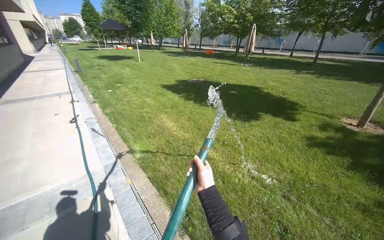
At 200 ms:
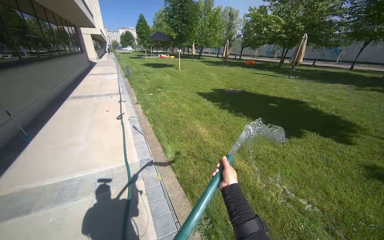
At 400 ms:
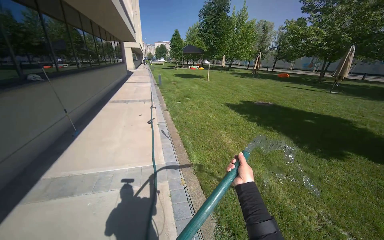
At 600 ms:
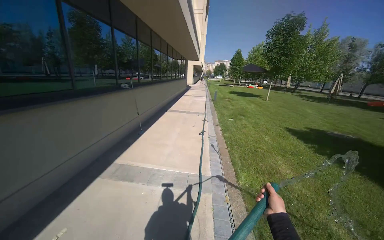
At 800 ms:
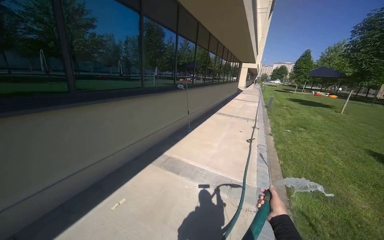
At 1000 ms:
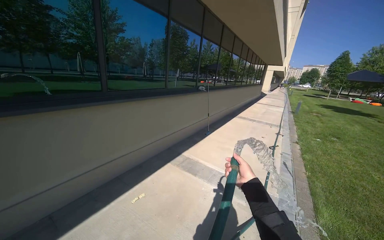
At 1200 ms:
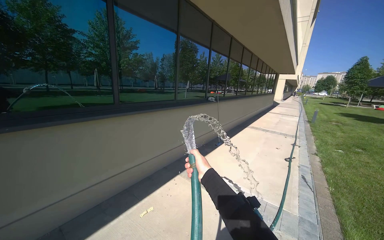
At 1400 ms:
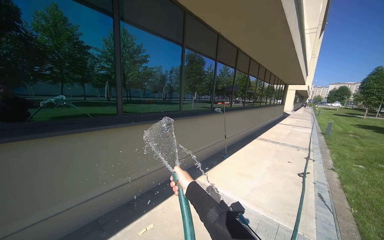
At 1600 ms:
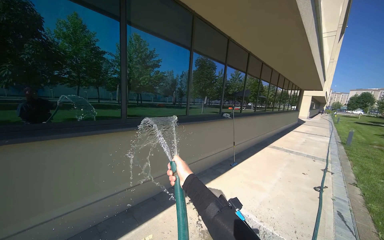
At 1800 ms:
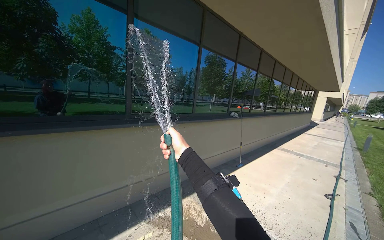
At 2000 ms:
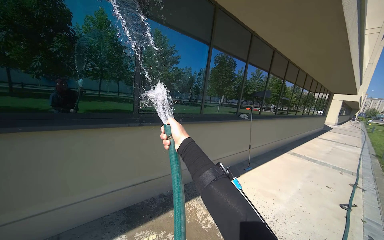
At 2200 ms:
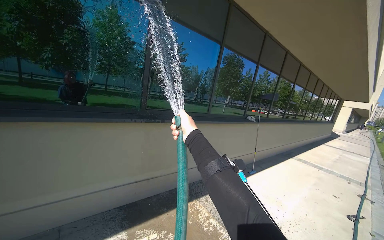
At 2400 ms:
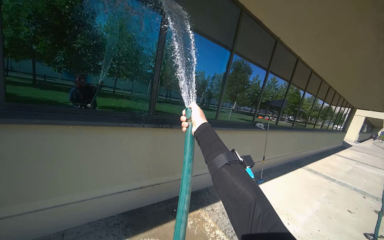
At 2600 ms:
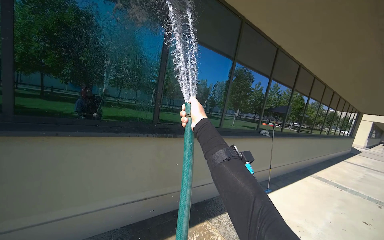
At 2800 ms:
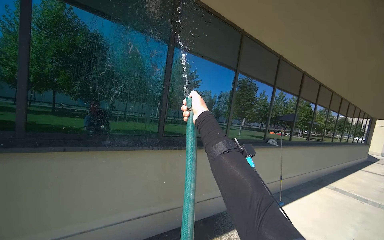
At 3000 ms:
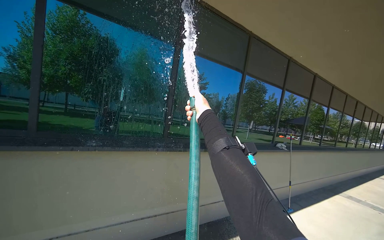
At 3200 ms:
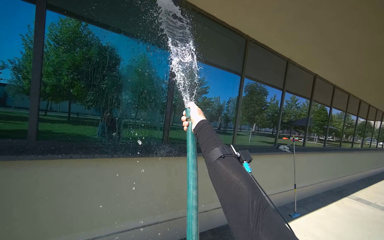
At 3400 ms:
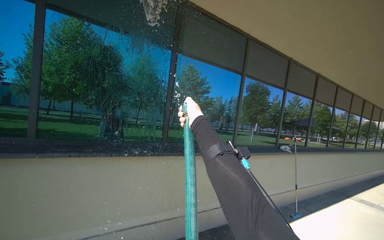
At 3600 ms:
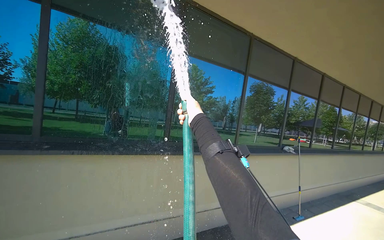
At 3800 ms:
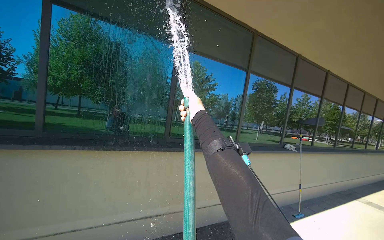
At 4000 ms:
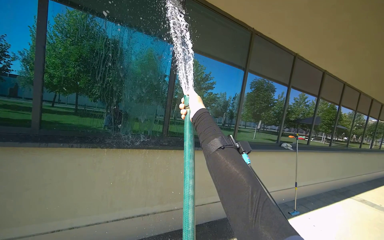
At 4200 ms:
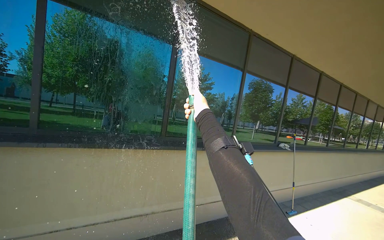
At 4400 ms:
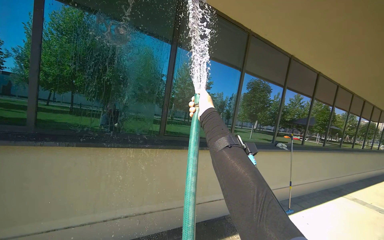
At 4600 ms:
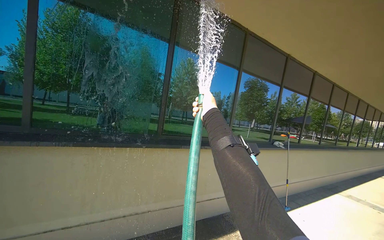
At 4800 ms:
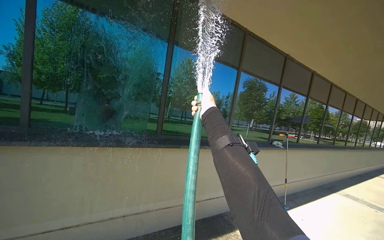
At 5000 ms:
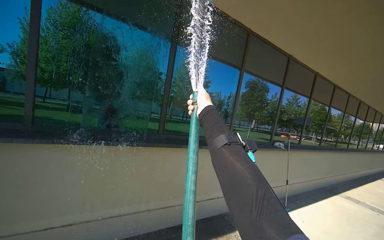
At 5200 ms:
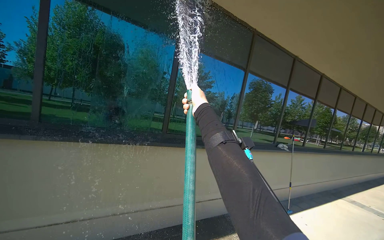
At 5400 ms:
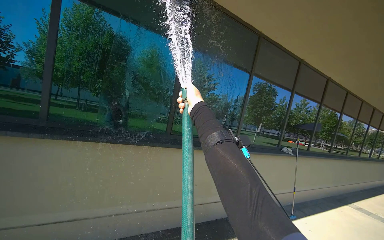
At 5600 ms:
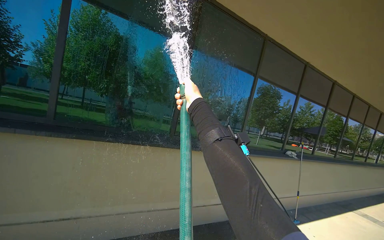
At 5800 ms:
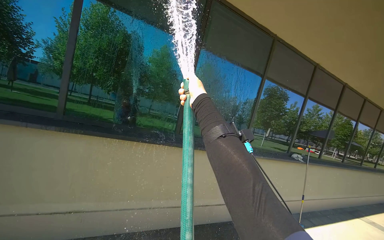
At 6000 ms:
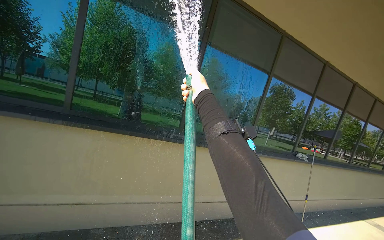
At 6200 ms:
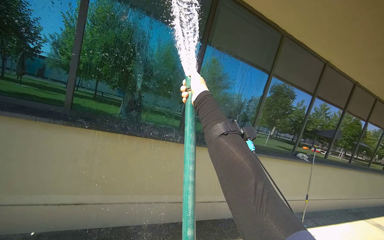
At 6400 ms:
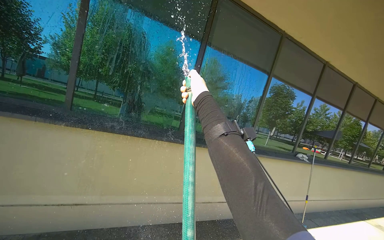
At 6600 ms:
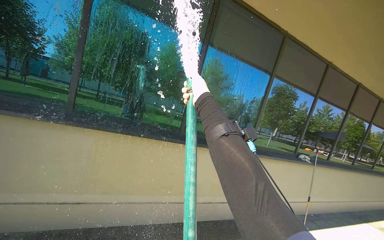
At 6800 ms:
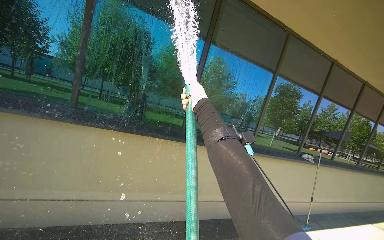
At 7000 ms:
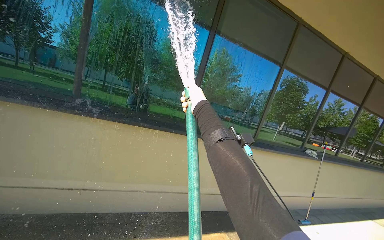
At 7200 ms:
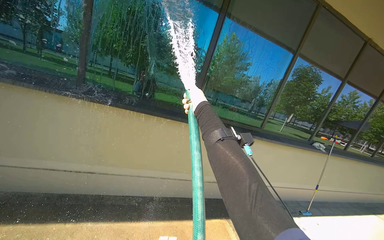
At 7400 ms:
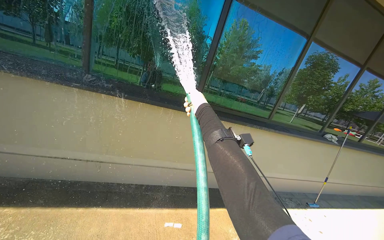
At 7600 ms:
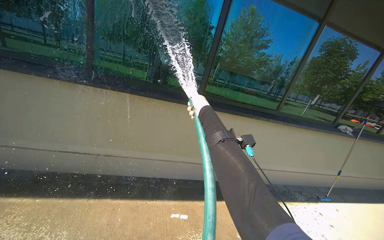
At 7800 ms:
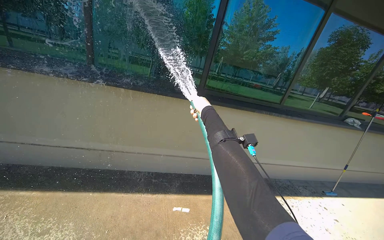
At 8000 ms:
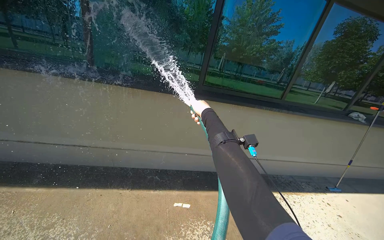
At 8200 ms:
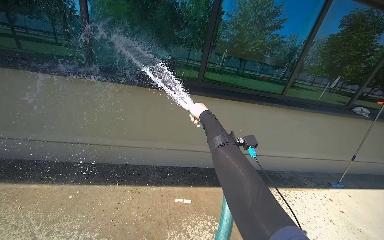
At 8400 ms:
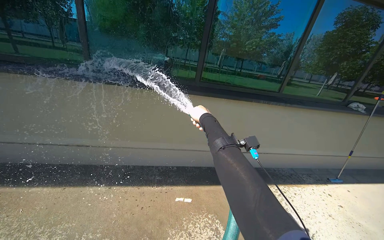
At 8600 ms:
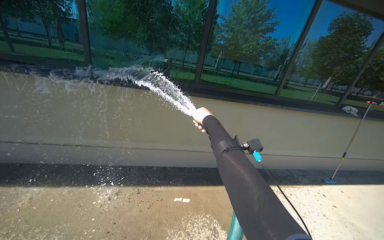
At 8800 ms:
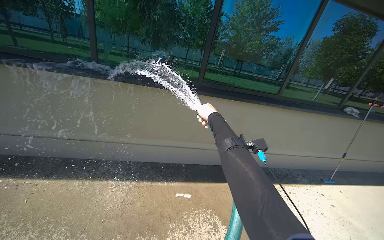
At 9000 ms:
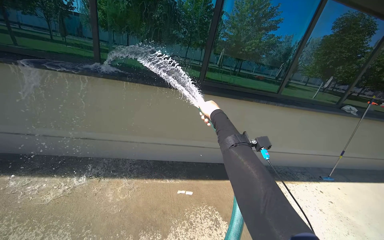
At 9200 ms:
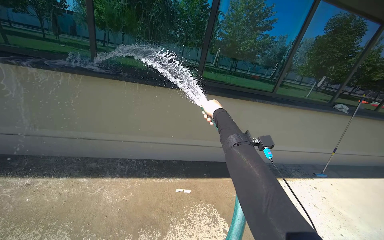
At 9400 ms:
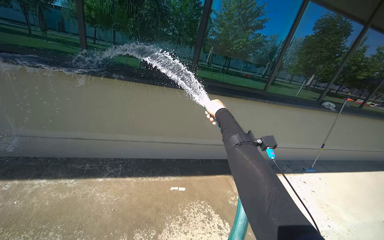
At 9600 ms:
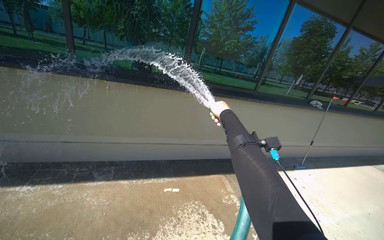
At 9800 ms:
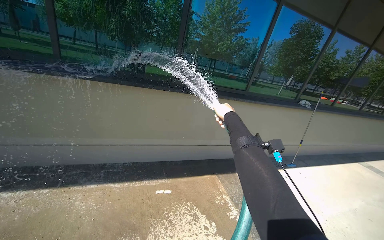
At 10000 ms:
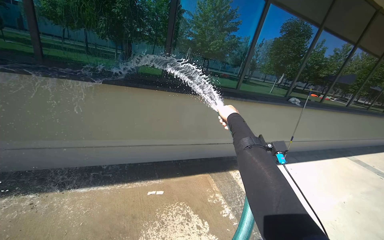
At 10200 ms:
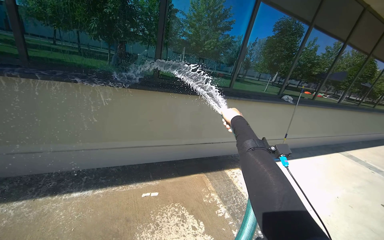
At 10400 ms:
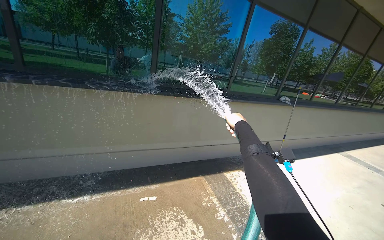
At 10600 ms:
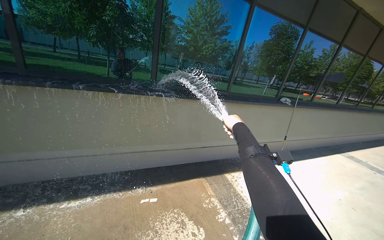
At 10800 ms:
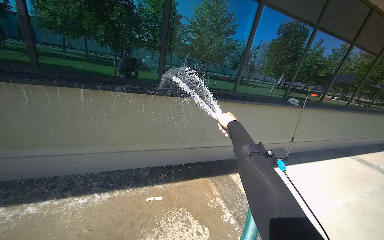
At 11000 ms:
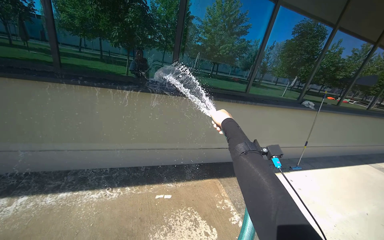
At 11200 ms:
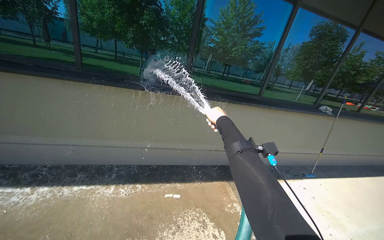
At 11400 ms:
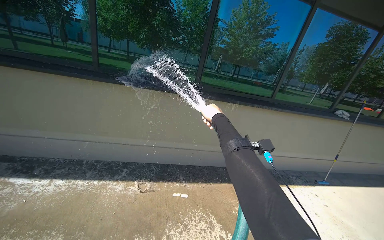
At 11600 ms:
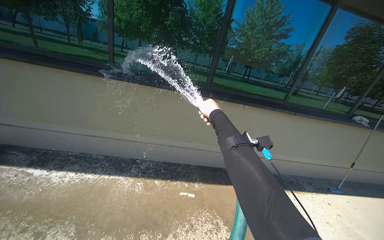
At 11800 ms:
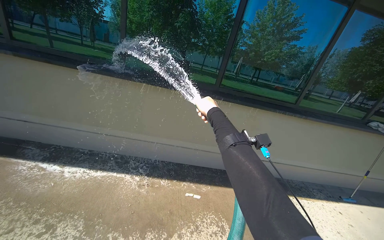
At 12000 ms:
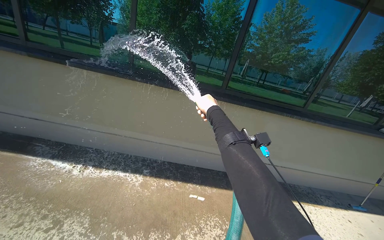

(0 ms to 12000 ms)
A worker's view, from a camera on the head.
Job: sweeping floor.
The whole recording: Rinsing Windows and Concrete Ground. The worker rinses the windows and the concrete ground next to the building with a water hose.
0 ms - 1600 ms: The wearer's head swings some 80 degrees to the left. The view tips upward by approximately 25 degrees.
1600 ms - 3000 ms: The camera sweeps to the left, by approximately 15 degrees. The right hand travels up the picture by about 40 cm.
6000 ms - 7600 ms: The view tips downward by approximately 15 degrees. The right hand travels farther from the camera by about 10 cm.
9000 ms - 10400 ms: The right hand moves to the right, approximately 35 cm.
10400 ms - 12000 ms: The head turns to the left by roughly 20 degrees. The right hand shifts some 50 cm to the left.

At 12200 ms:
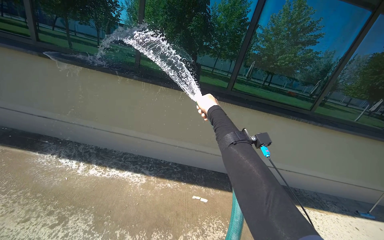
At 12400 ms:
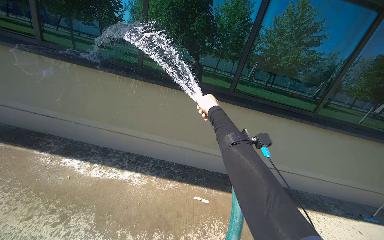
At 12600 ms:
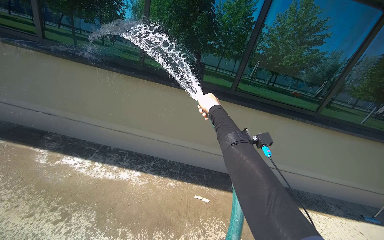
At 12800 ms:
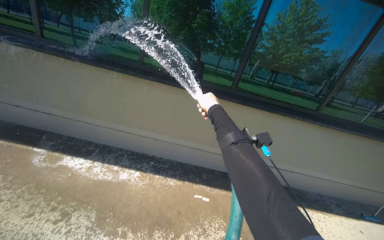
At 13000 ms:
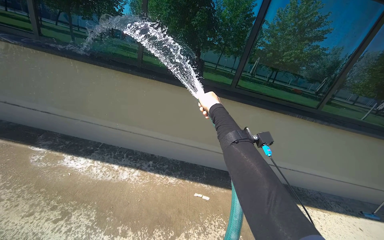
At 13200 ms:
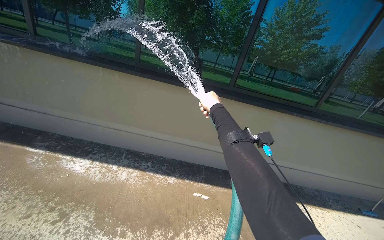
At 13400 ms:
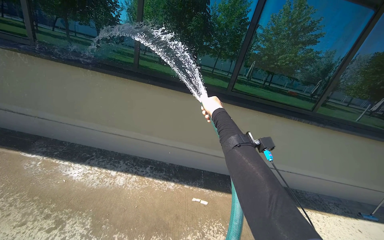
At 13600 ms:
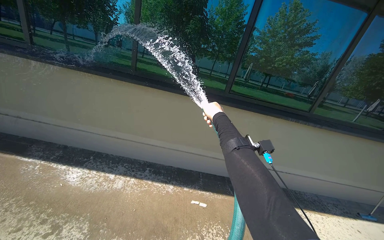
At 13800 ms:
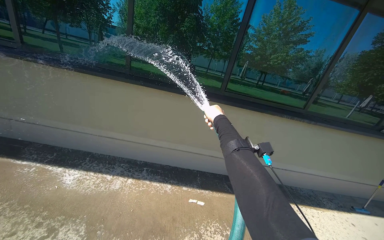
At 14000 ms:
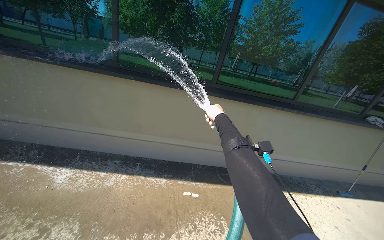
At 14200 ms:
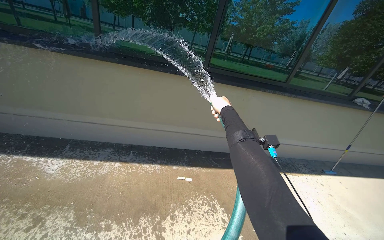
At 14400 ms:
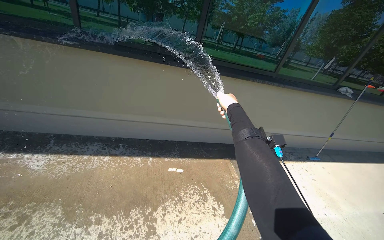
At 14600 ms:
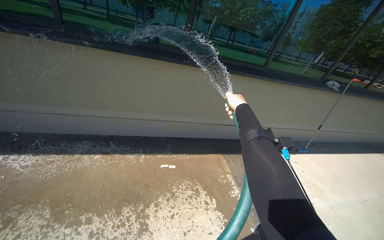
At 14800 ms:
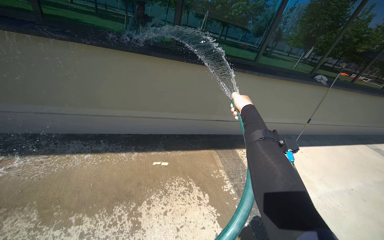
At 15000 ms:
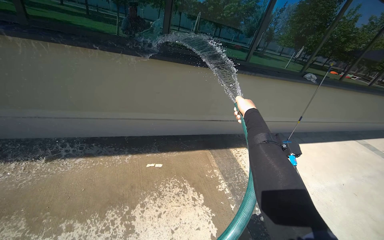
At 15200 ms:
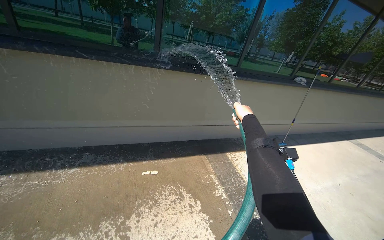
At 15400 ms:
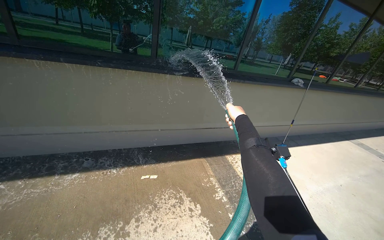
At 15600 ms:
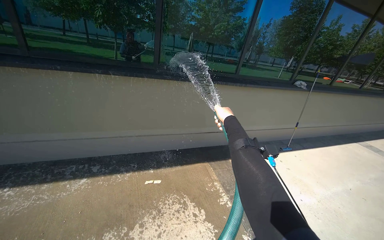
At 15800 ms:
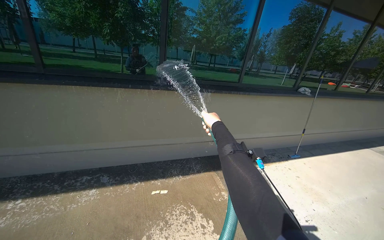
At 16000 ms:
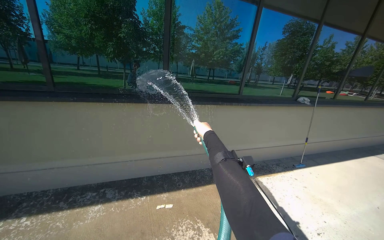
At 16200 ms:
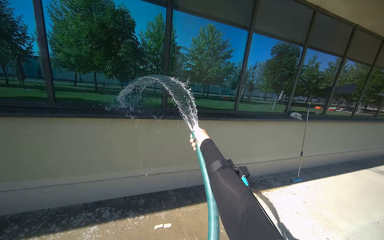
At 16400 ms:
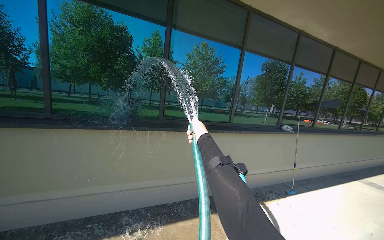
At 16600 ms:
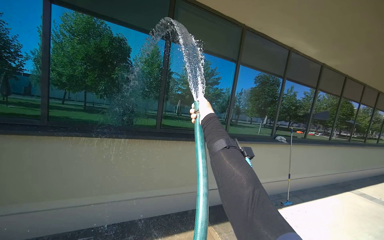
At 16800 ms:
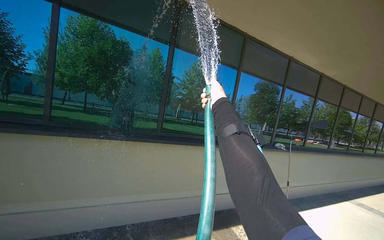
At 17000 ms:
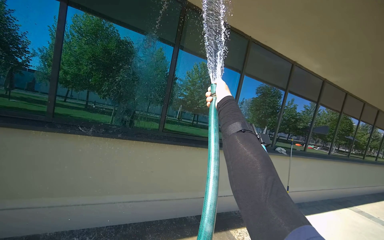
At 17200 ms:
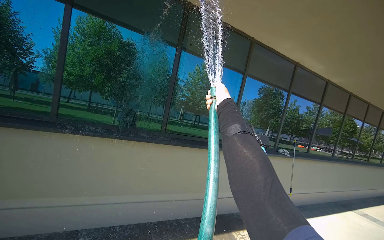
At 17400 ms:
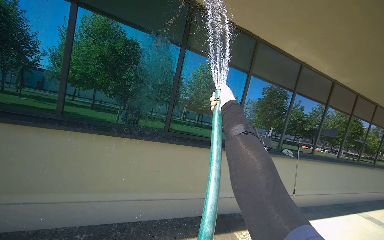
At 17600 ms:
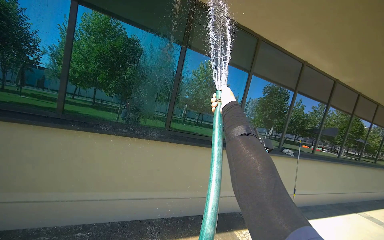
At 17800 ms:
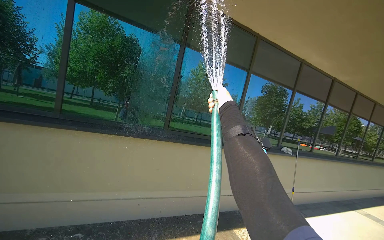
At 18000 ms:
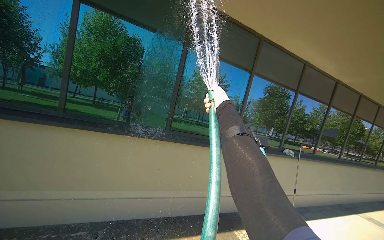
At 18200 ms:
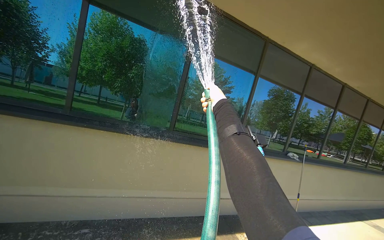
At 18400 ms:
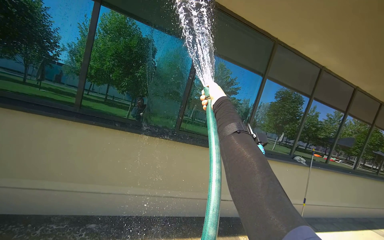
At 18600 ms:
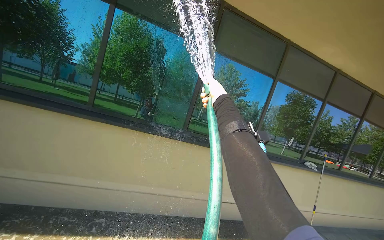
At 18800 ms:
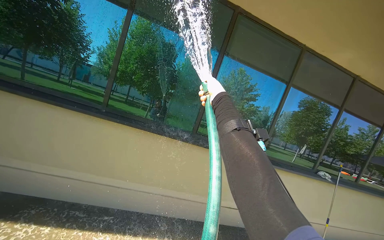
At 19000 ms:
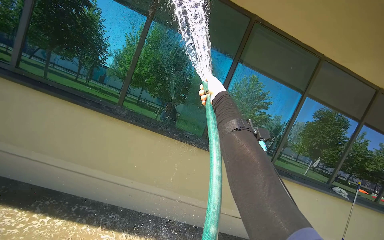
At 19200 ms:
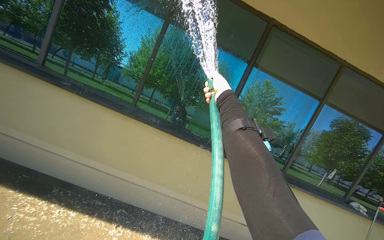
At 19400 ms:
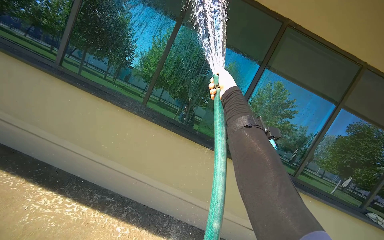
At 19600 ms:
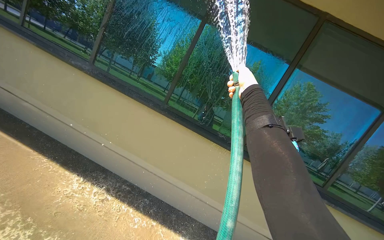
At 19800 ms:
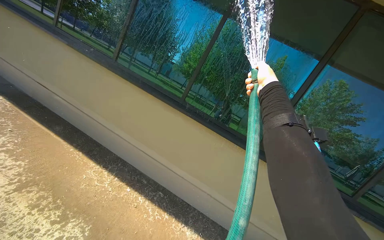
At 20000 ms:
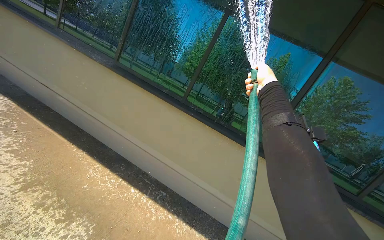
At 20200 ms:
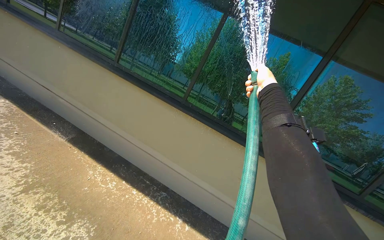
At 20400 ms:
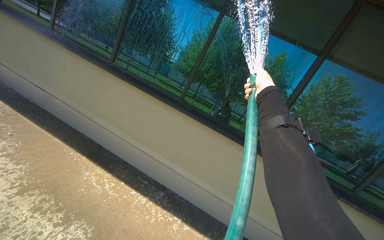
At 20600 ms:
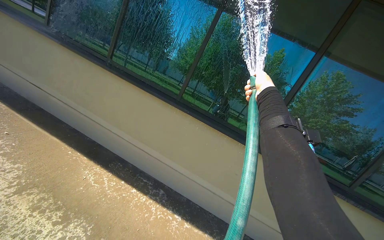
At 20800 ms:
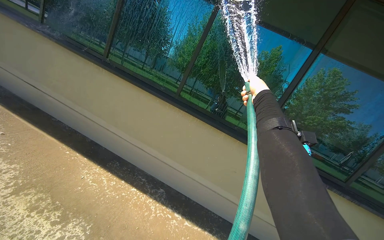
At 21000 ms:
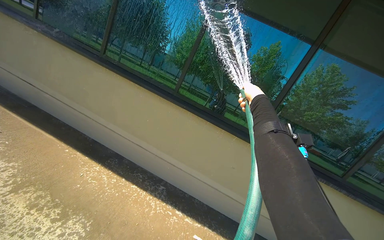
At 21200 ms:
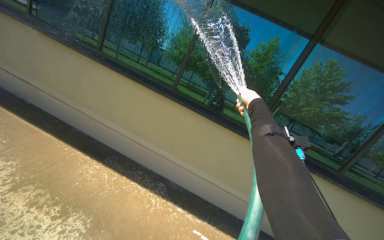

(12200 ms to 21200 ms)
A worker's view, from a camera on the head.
Job: sweeping floor.
The whole recording: Rinsing Windows and Concrete Ground. The worker rinses the windows and the concrete ground next to the building with a water hose.
13800 ms - 15200 ms: The head turns to the right by roughly 20 degrees. The right hand moves to the right, roughly 50 cm.
15200 ms - 16600 ms: The wearer looks about 25 degrees further upward. The right hand goes roughly 25 cm to the left.
16600 ms - 18200 ms: The right hand moves up the picture, roughly 10 cm.
18200 ms - 19800 ms: The wearer looks about 35 degrees further to the left.
